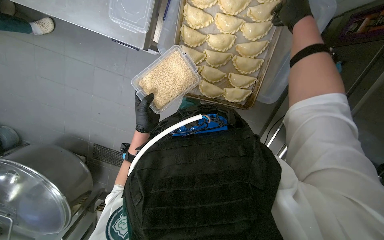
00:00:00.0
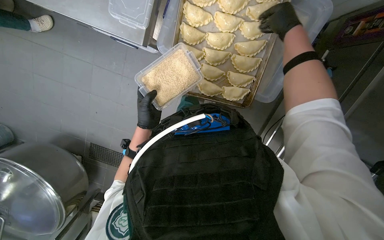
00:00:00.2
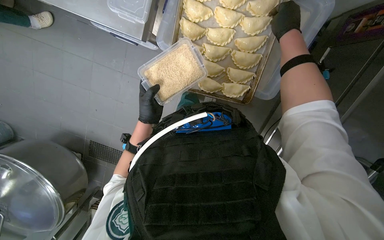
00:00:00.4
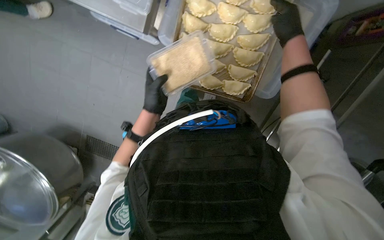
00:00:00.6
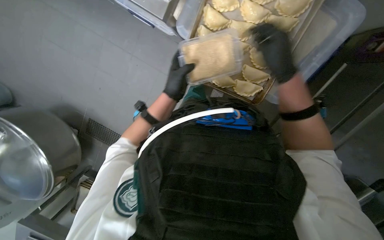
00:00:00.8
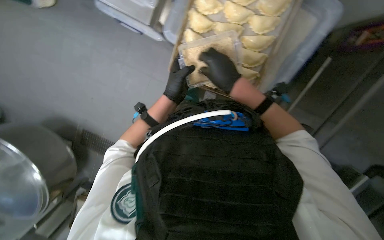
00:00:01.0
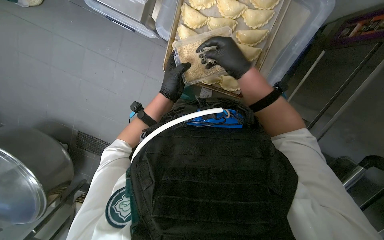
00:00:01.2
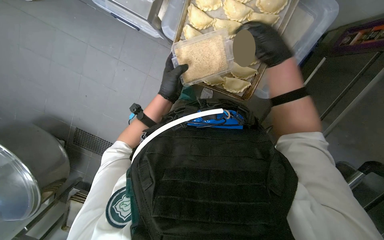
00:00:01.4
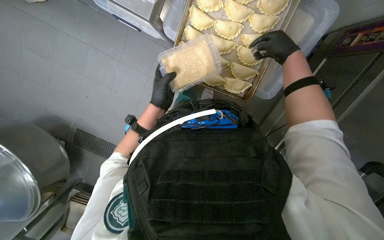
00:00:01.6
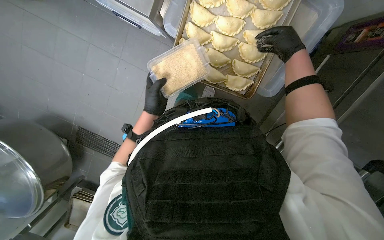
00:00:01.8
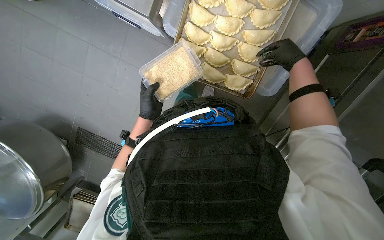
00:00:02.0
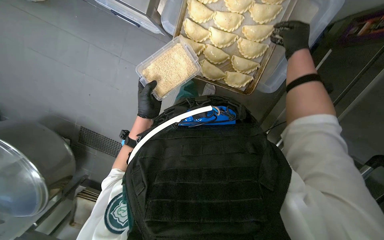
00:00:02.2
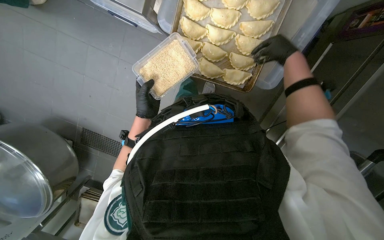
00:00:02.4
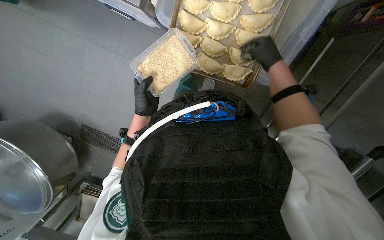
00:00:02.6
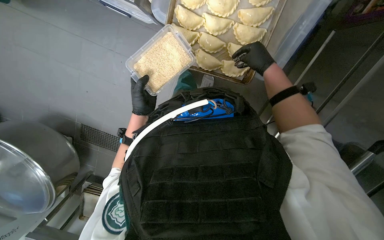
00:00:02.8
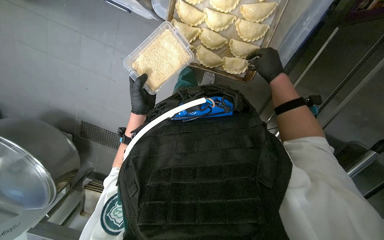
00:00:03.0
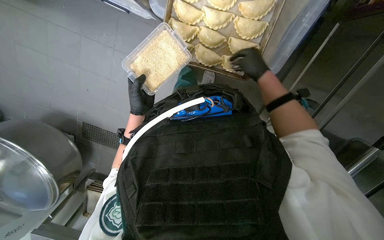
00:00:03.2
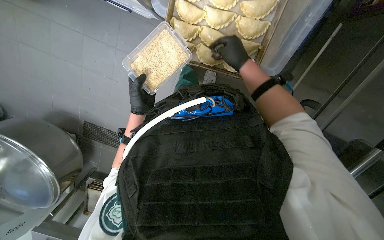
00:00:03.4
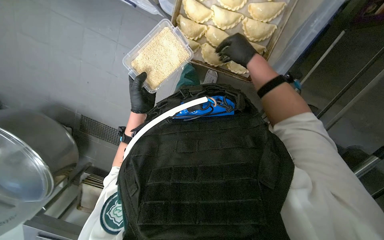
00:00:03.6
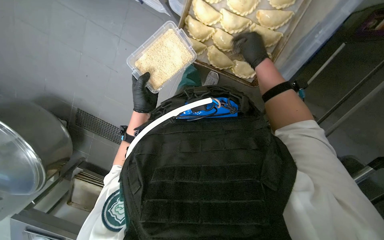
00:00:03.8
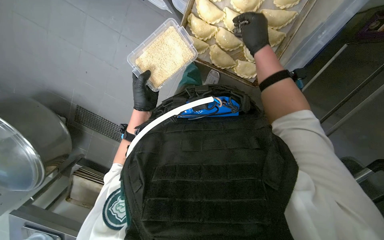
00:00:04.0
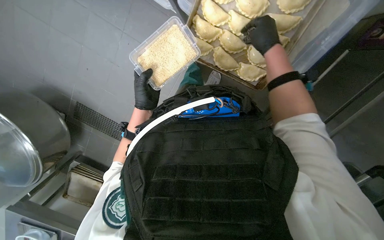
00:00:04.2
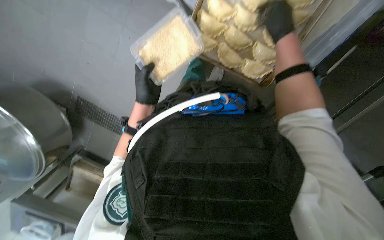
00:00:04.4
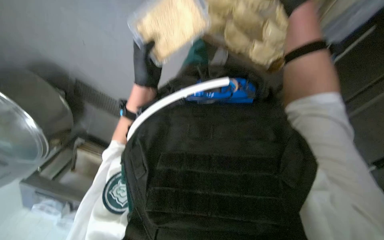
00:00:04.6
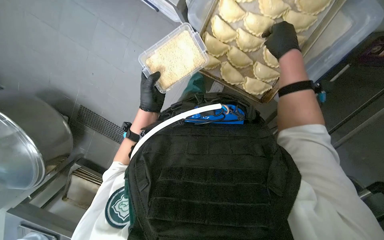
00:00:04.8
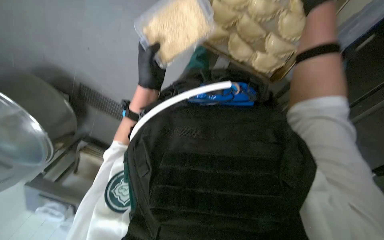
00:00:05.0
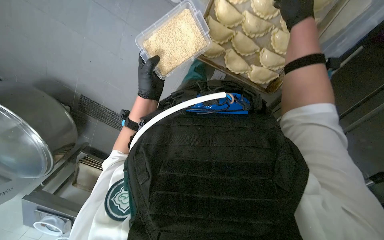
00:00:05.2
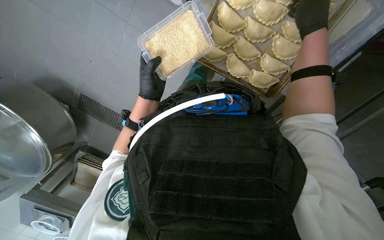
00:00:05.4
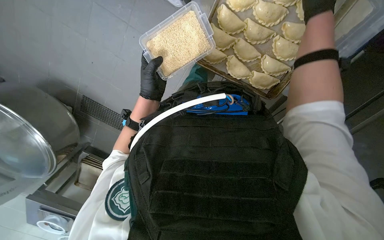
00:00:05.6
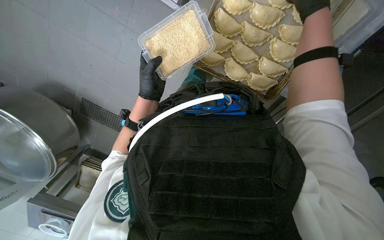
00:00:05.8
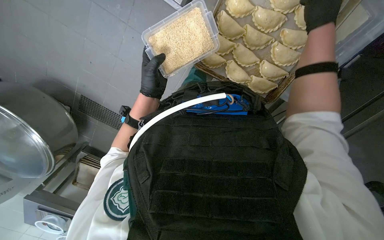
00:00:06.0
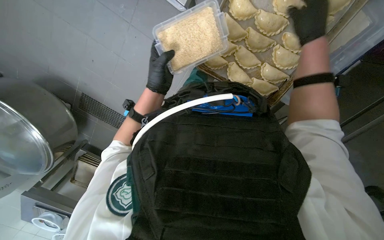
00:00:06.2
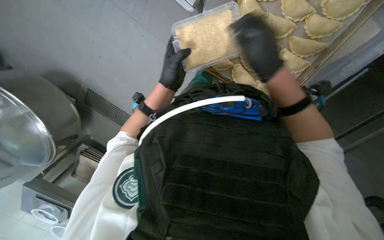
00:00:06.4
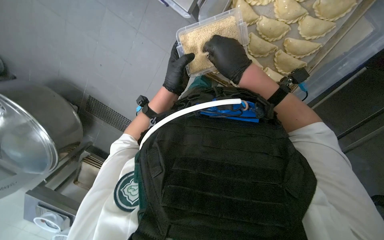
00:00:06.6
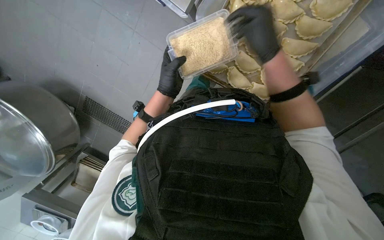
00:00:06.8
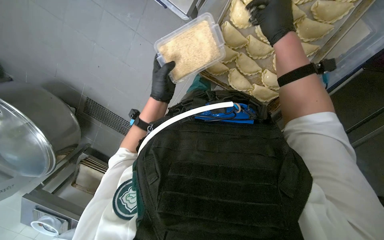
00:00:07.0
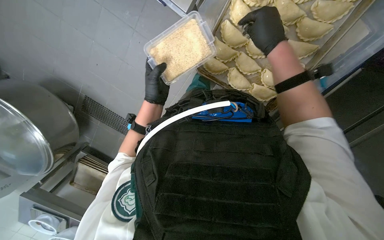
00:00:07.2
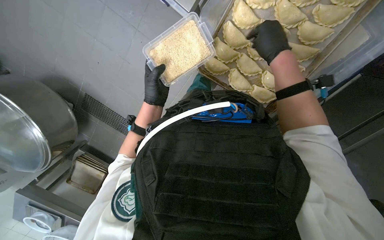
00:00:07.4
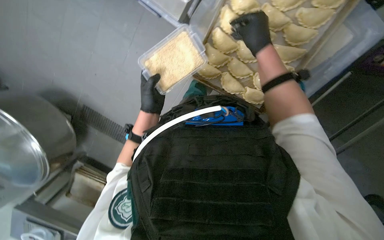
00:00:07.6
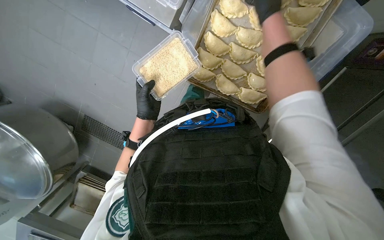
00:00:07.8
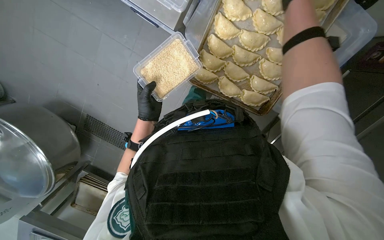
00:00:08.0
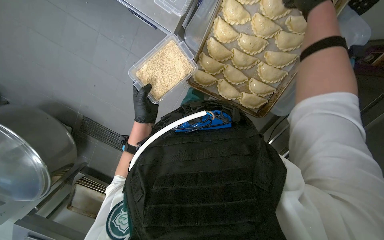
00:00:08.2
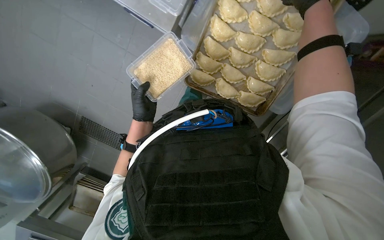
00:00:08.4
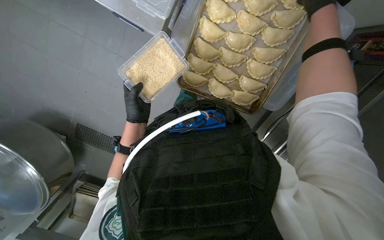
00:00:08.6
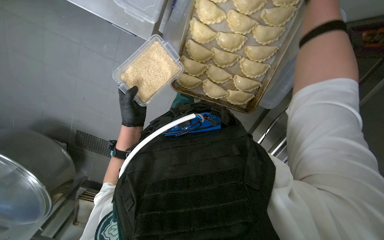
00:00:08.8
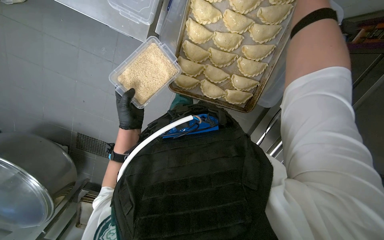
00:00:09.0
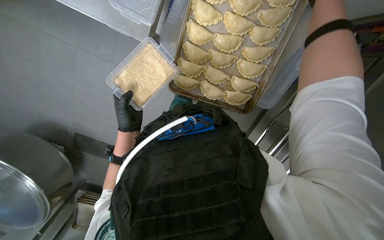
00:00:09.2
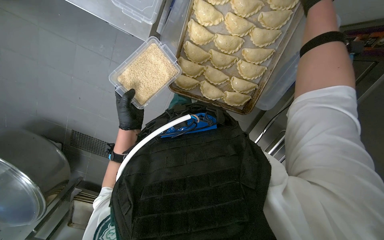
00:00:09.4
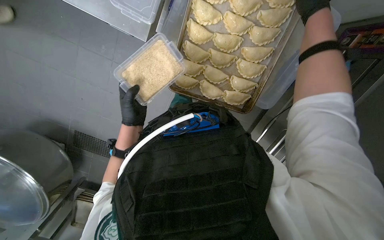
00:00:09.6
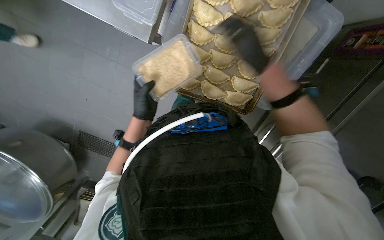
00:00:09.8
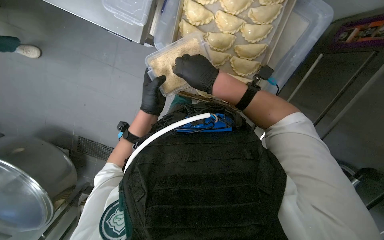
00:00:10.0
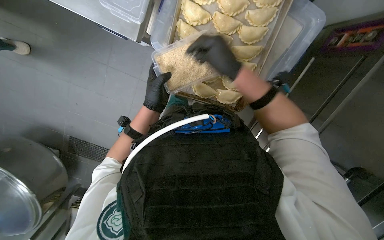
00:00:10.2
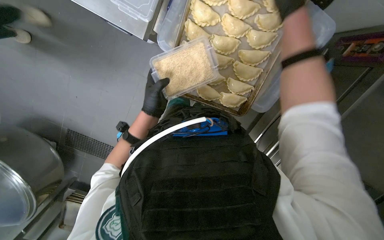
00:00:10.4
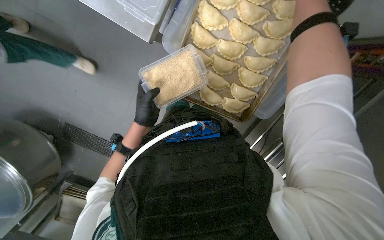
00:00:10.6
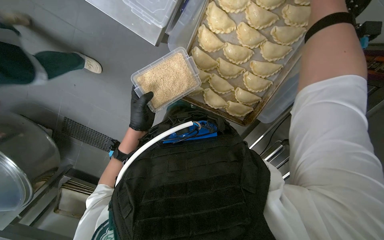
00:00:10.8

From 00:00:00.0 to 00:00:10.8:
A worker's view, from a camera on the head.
Job: preparing food.
The whole recording: Sprinkling sesame seeds on dumplings. The worker sprinkles sesame seeds onto the egg-washed dumplings on a baking sheet.
From 00:00:00.0 to 00:00:01.6: The right hand shifts roughly 10 cm down the picture, and reaches about 20 cm to the left, then returns.
From 00:00:01.6 to 00:00:03.0: The right hand moves farther from the camera, about 15 cm.
From 00:00:03.0 to 00:00:04.6: The right hand shifts about 10 cm up the picture and nearer to the camera.
From 00:00:04.6 to 00:00:06.2: The hands make small movements and keep their place.
From 00:00:06.2 to 00:00:07.8: The right hand is displaced up the picture by approximately 10 cm.
From 00:00:07.8 to 00:00:09.2: The right hand travels to the right by some 20 cm.

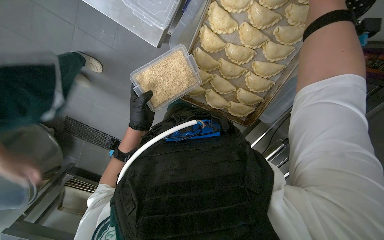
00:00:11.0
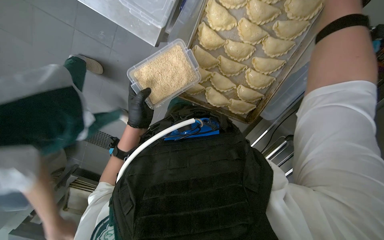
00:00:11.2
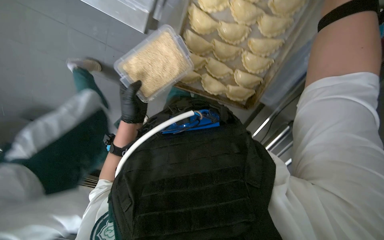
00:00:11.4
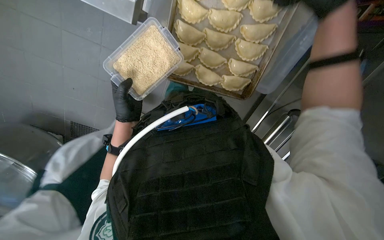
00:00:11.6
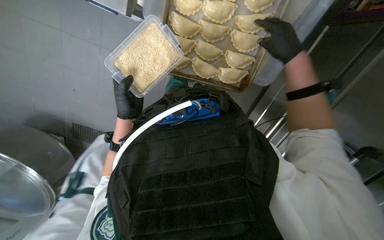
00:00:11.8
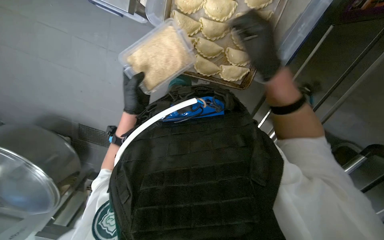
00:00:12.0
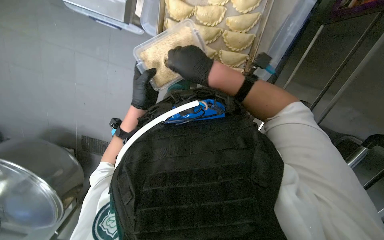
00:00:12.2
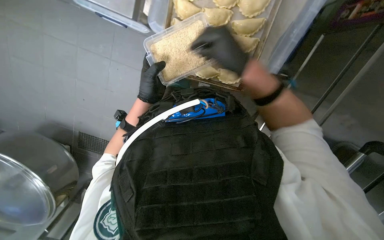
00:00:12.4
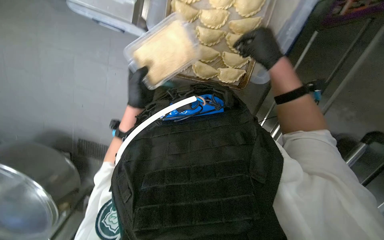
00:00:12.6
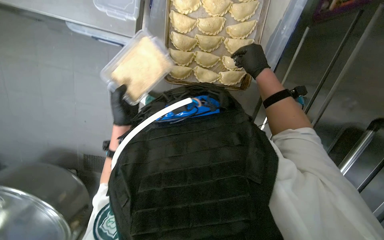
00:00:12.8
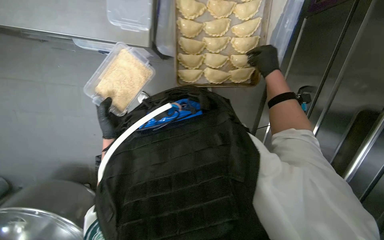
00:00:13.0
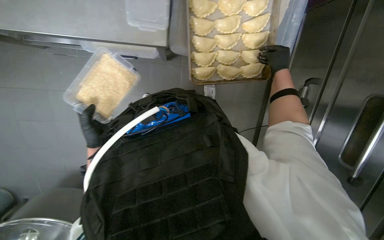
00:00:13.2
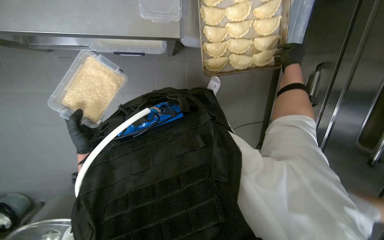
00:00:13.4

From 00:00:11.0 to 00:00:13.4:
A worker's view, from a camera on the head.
Job: preparing food.
The whole recording: Sprinkling sesame seeds on dumplings. The worker sprinkles sesame seeds onto the egg-washed dumplings on a baking sheet.
From 00:00:12.2 to 00:00:13.4: The left hand moves to the left, roughly 35 cm; the right hand travels to the right and farther from the camera by roughly 20 cm.

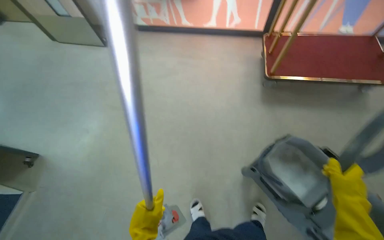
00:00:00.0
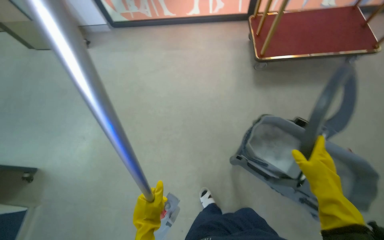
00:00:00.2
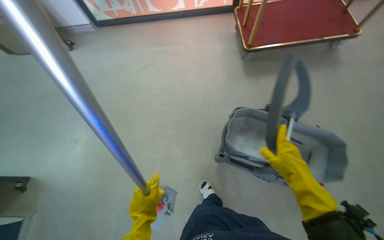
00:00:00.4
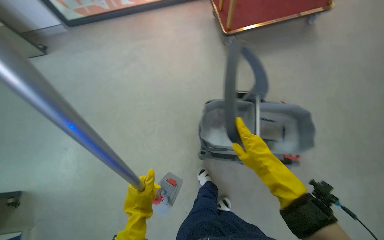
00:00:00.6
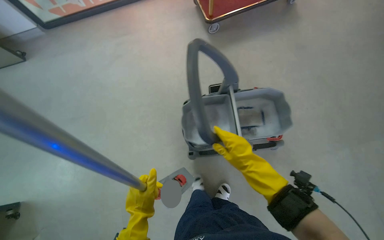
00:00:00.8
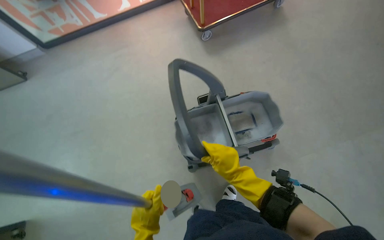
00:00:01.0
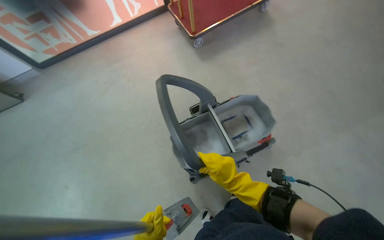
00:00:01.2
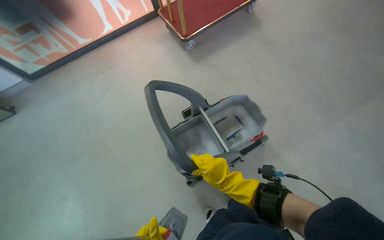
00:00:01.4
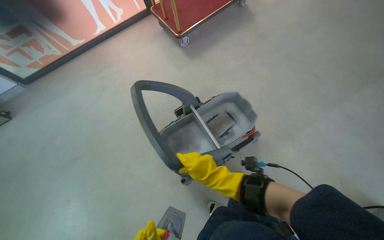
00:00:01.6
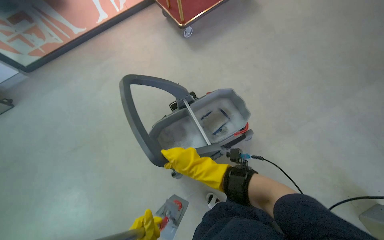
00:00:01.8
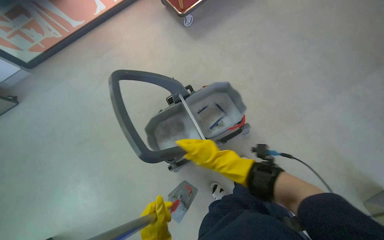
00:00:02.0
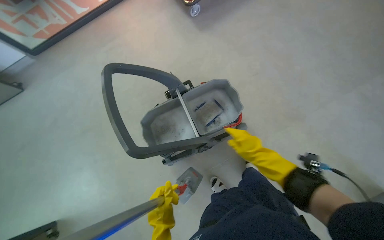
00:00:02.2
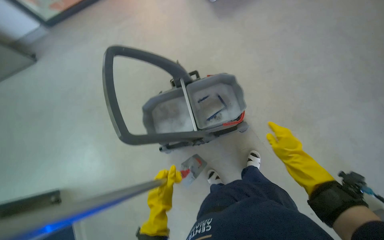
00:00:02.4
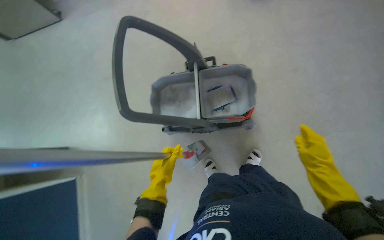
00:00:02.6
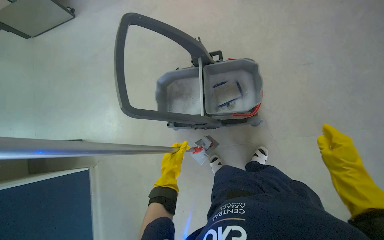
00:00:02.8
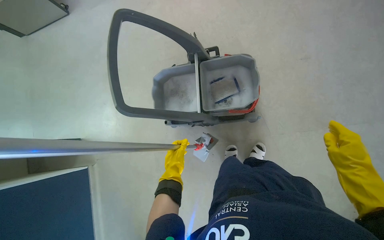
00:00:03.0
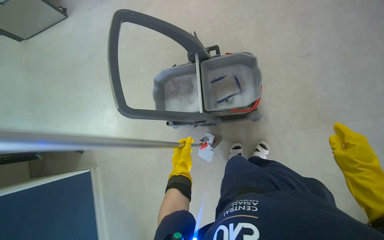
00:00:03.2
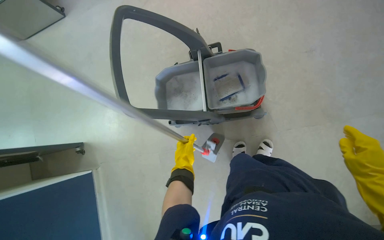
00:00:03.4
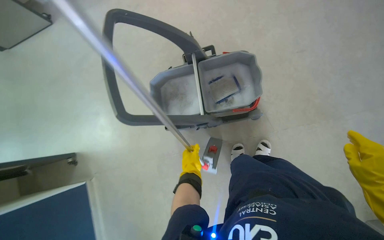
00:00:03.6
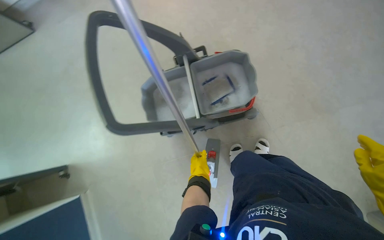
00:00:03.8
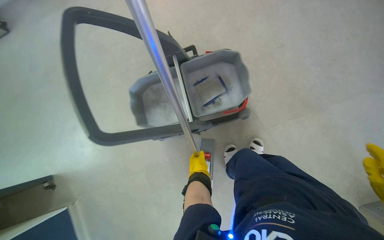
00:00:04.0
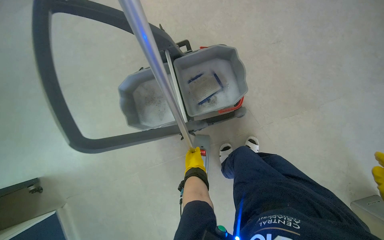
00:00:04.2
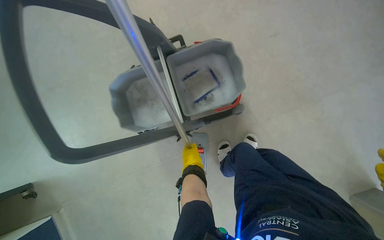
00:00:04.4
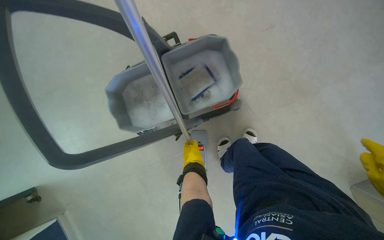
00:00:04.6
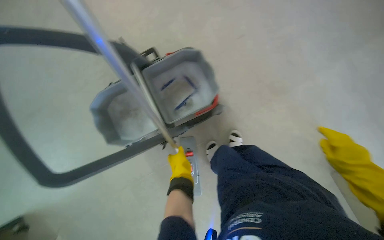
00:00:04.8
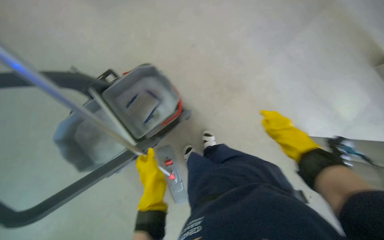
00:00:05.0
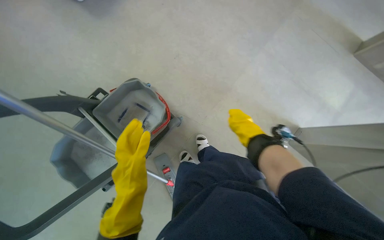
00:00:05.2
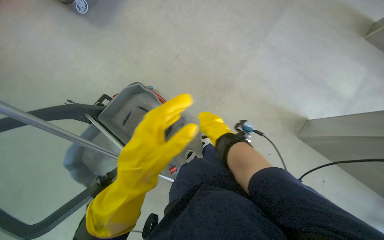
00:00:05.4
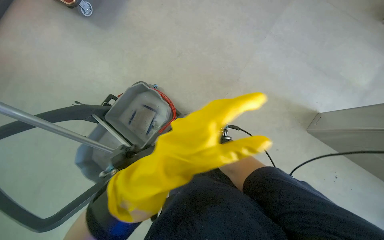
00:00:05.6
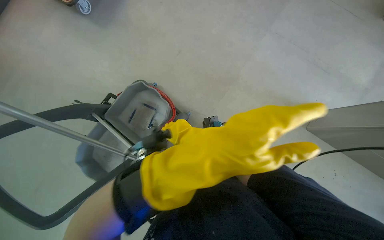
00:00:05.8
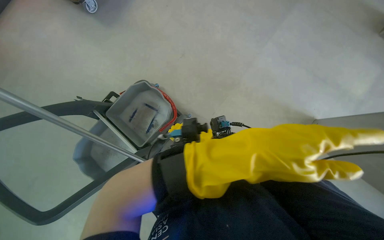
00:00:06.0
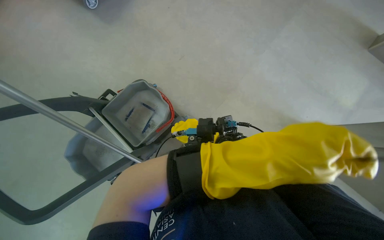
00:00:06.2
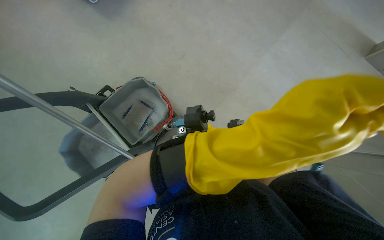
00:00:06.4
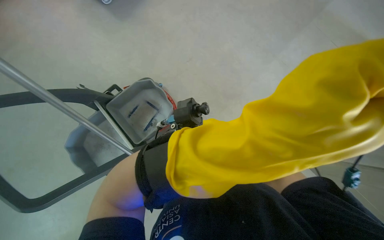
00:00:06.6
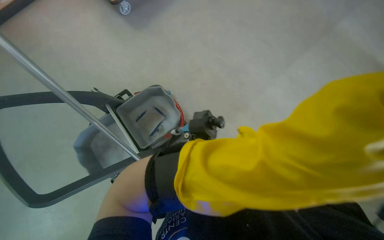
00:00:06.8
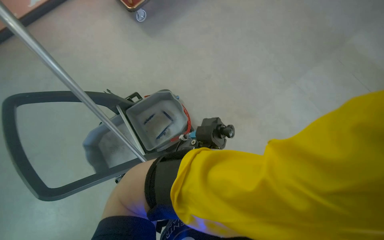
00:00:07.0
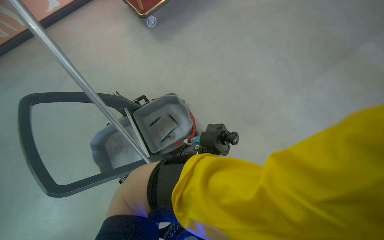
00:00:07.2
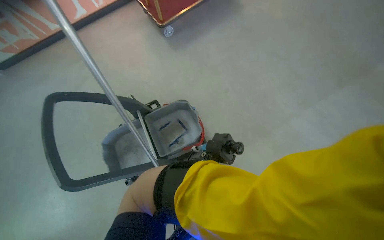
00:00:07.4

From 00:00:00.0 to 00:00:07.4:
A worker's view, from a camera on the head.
Job: preparing cleaning supplies.
The whole recording: Preparing mop for cleaning. The worker detaches, wrings, and attaches the mop head to prepare it for cleaning.
From 00:00:00.0 to 00:00:01.4: The scene rotates counterclockwise by some 35 degrees.
From 00:00:01.4 to 00:00:03.0: The head rotates some 25 degrees to the left. The camera pitches downward, by some 20 degrees.
From 00:00:03.0 to 00:00:04.4: The head turns to the right by about 15 degrees.
From 00:00:04.4 to 00:00:06.0: The scene turns approximately 30 degrees counterclockwise in the picture.
